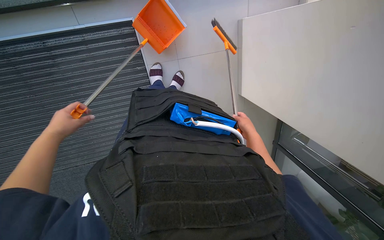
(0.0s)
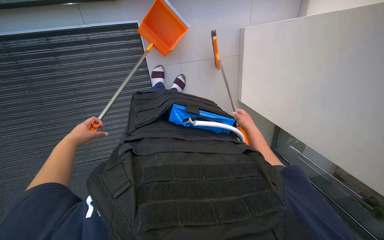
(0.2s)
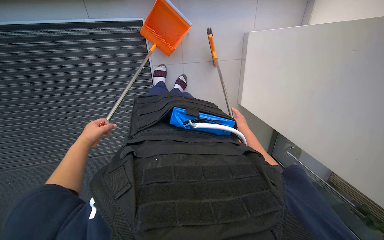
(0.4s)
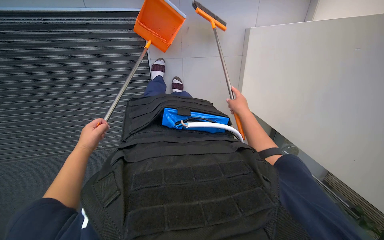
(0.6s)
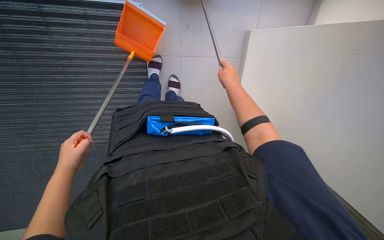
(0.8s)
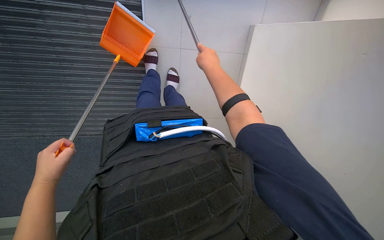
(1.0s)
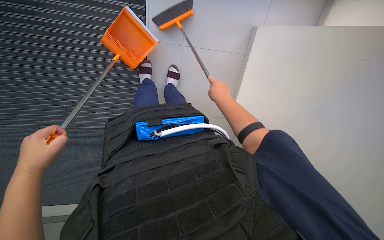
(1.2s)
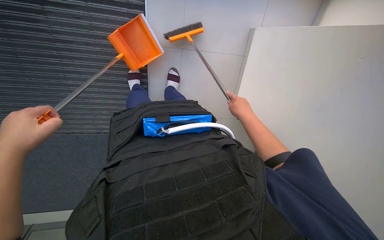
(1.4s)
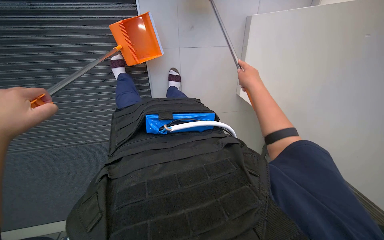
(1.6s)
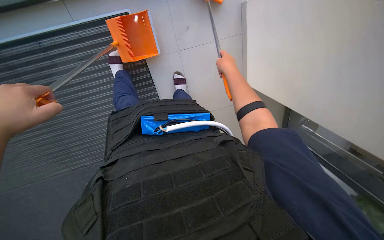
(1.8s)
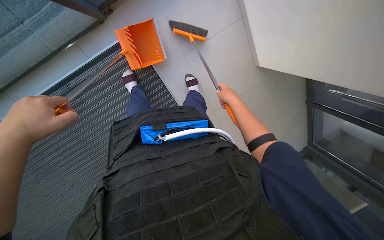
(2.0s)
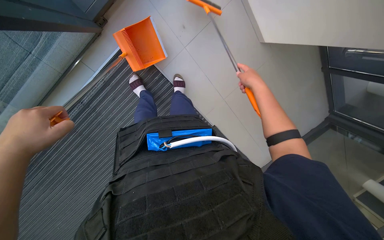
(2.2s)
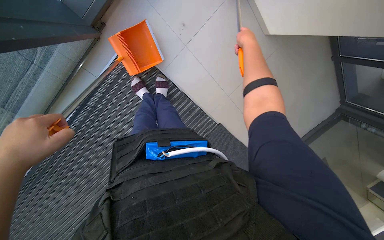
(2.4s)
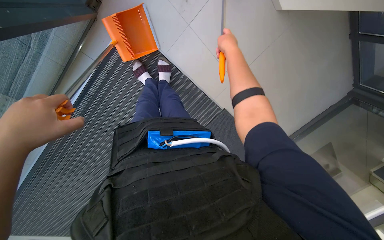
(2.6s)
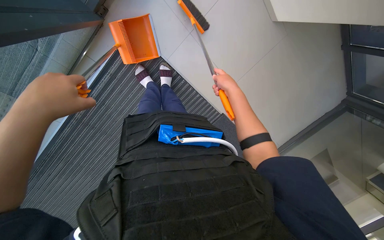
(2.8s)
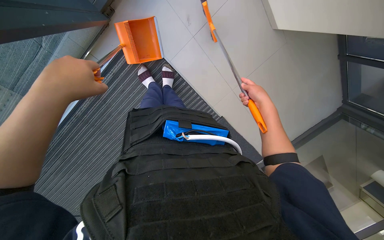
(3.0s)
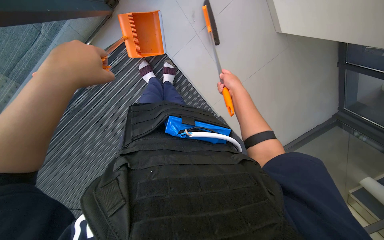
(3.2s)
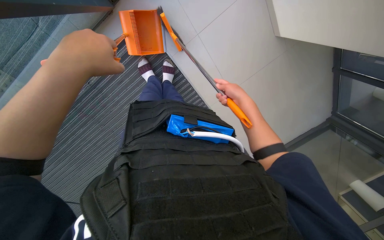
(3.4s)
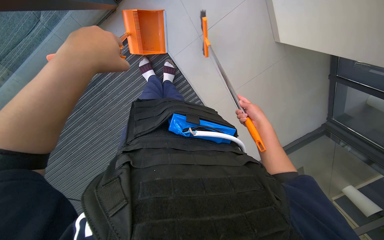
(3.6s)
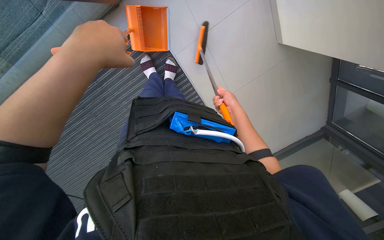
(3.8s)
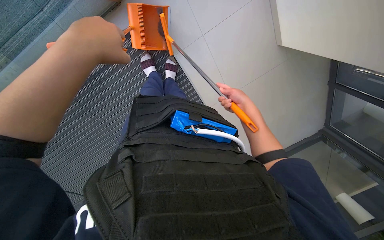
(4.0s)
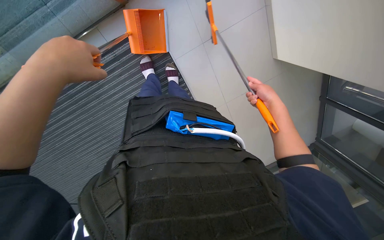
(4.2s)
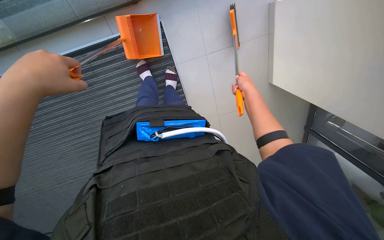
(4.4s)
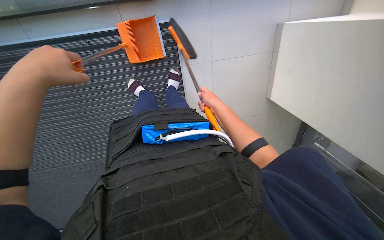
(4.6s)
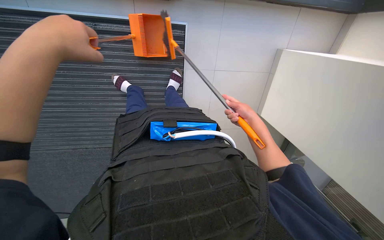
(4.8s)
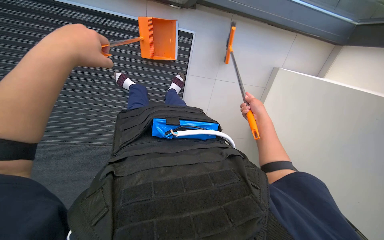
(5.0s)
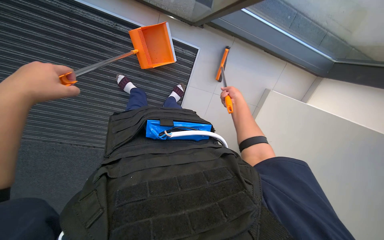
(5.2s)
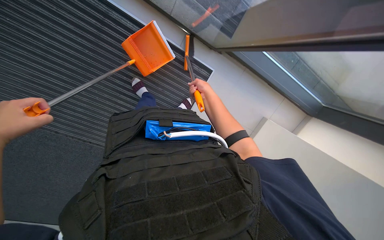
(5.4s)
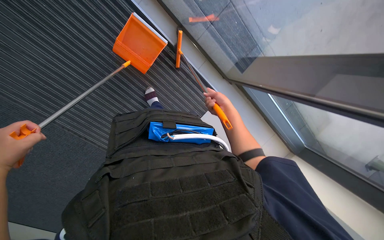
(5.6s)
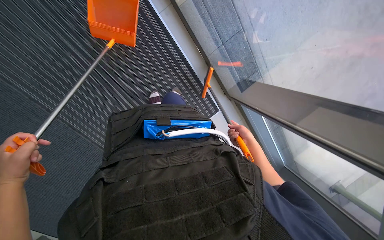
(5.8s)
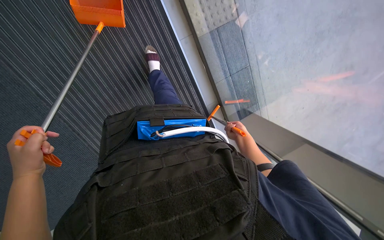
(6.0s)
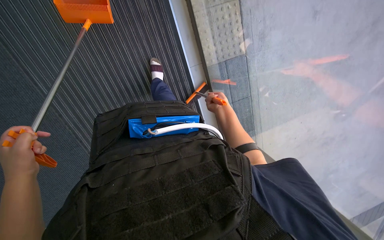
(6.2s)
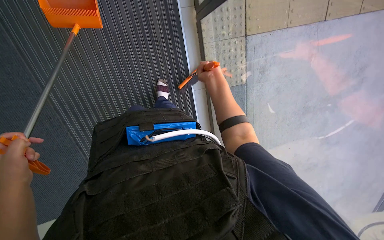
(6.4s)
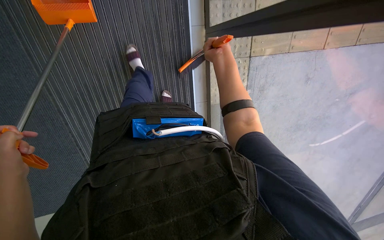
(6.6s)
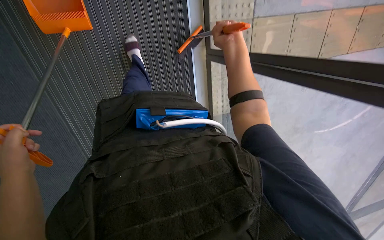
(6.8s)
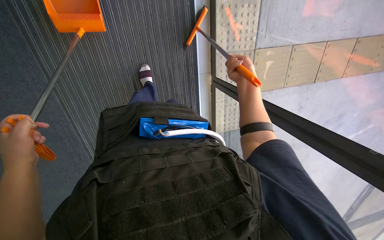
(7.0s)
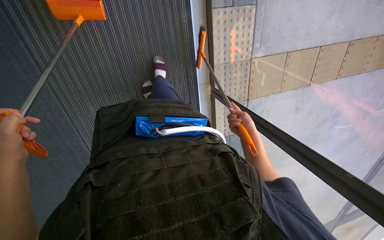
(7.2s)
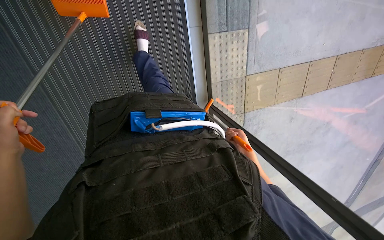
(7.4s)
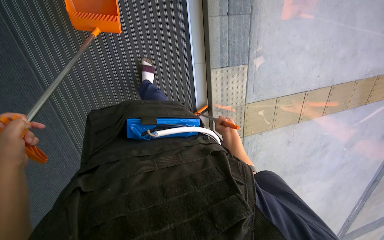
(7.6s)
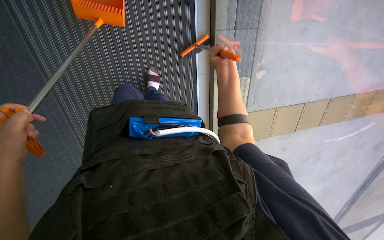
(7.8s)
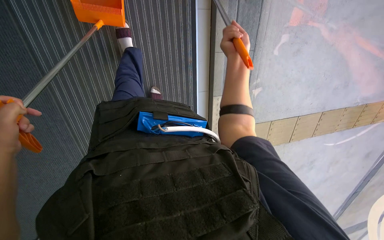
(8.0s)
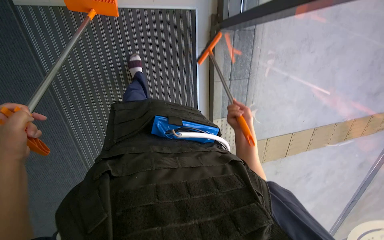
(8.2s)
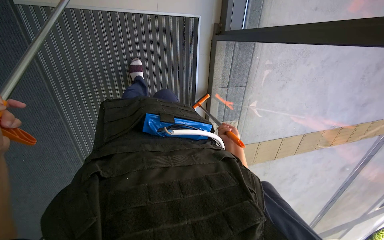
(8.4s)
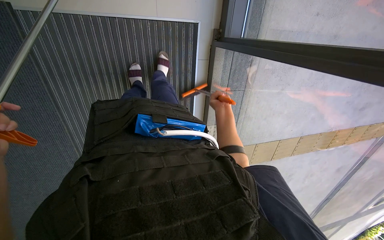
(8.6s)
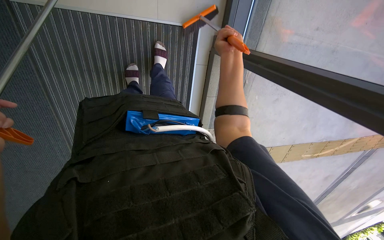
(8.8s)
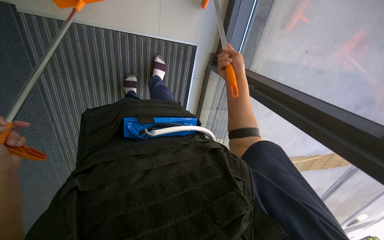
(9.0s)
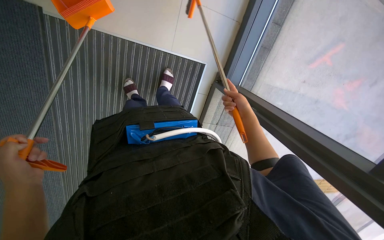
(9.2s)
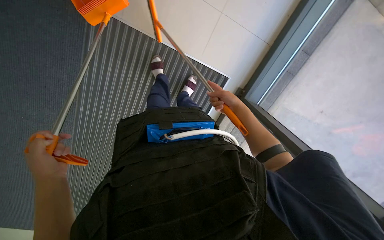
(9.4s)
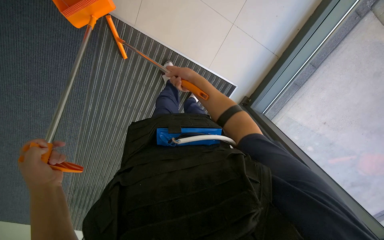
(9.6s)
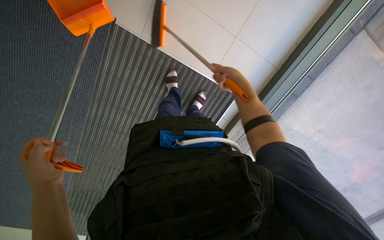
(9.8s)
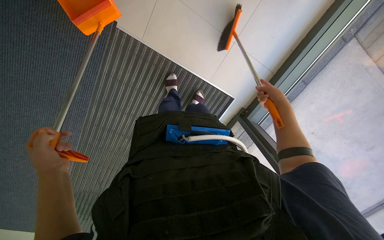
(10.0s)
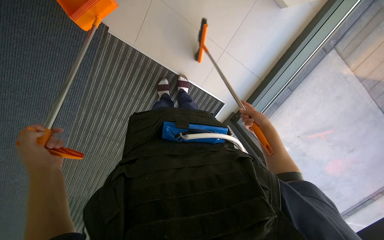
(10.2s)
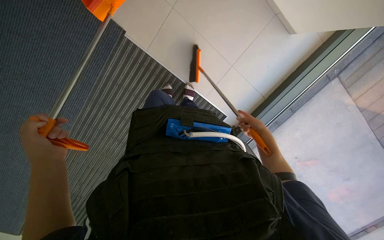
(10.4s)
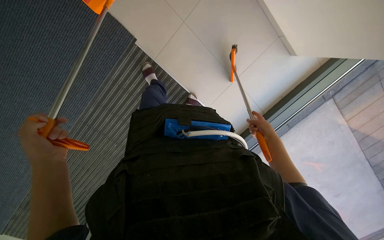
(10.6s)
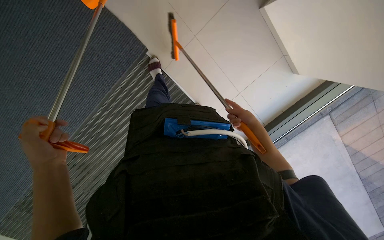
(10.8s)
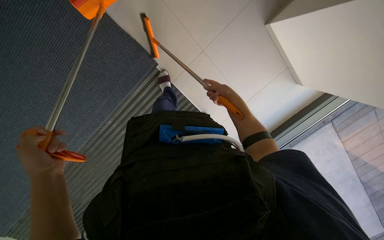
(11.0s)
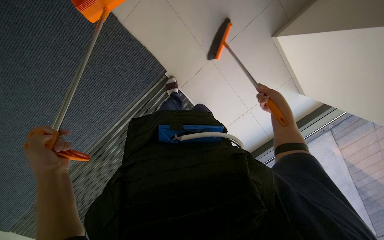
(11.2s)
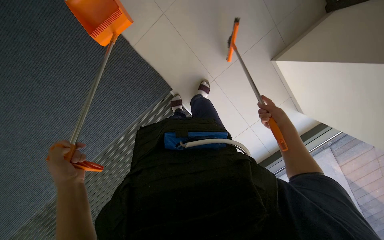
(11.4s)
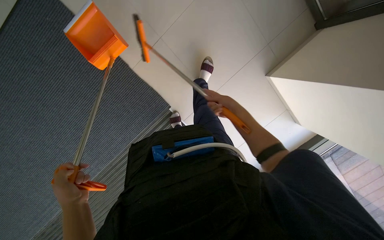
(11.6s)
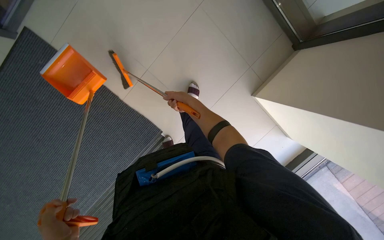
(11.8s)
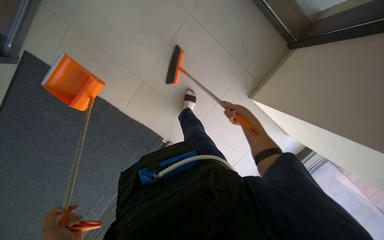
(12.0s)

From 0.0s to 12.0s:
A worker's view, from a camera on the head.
Job: sweeping floor.
The whole recording: Sweeping floor with broom and dustpan. The worker sweeps the floor with a broom and collects debris with a dustpan.
From 0.0s to 1.6s: The right hand moves up the picture and nearer to the camera, roughly 20 cm.
From 1.6s to 3.0s: The view swings about 20 degrees to the left. Everything in view rotates some 35 degrees counterclockwise.
From 3.0s to 4.4s: The right hand goes left and right, roughly 10 cm each way, reversing 3 times.
From 4.4s to 6.0s: The view pans to the right by roughly 20 degrees. The wearer looks approximately 20 degrees further upward. The scene rotates clockwise by some 55 degrees.
From 6.0s to 7.6s: The view tilts some 15 degrees upward. The right hand moves roughly 40 cm up the picture and comes back.
From 7.6s to 9.0s: The camera is carried some 50 cm. The view tips upward by roughly 10 degrees.
From 9.0s to 10.4s: The view tips upward by roughly 20 degrees. Everything in view rotates roughly 30 degrees clockwise.
From 10.4s to 12.0s: The wearer looks approximately 35 degrees further upward. The right hand goes left and right, approximately 30 cm each way, reversing 3 times.

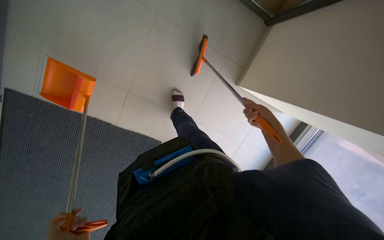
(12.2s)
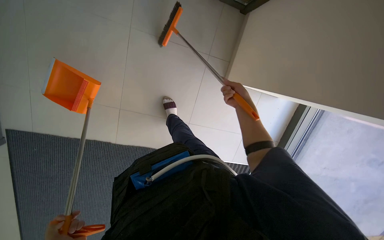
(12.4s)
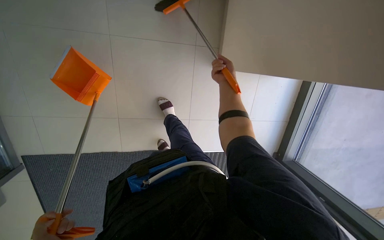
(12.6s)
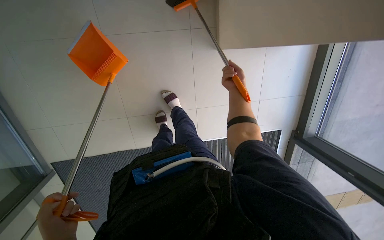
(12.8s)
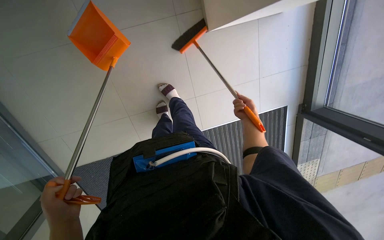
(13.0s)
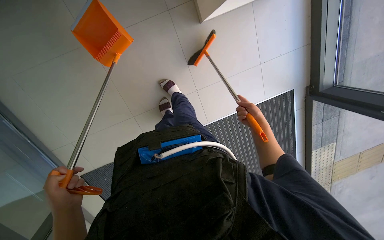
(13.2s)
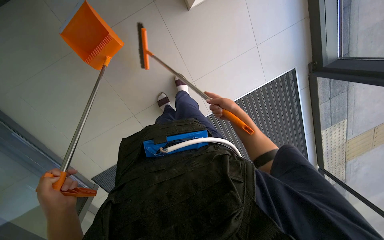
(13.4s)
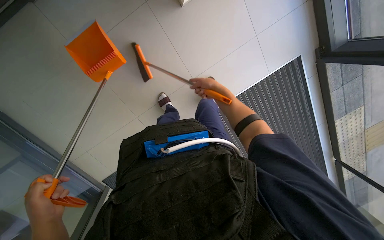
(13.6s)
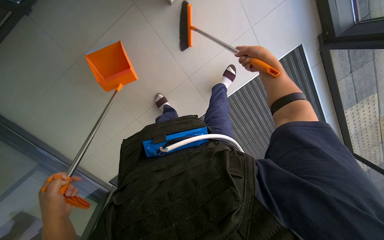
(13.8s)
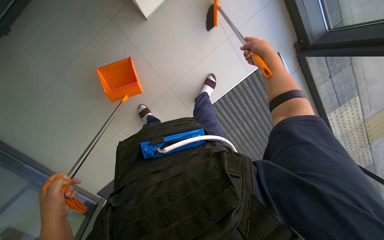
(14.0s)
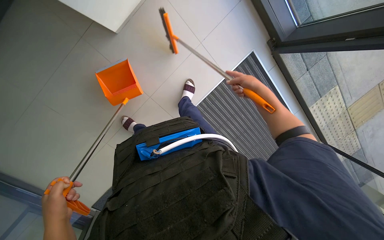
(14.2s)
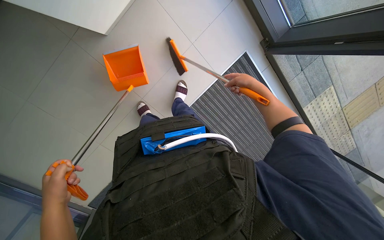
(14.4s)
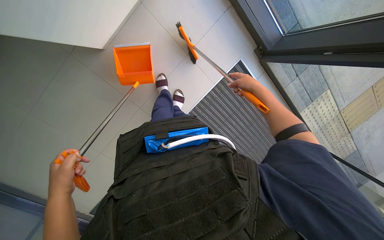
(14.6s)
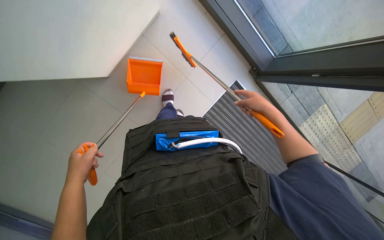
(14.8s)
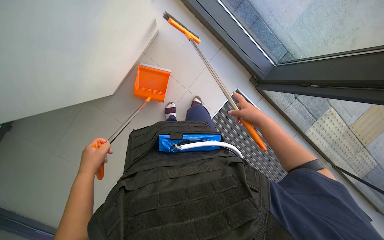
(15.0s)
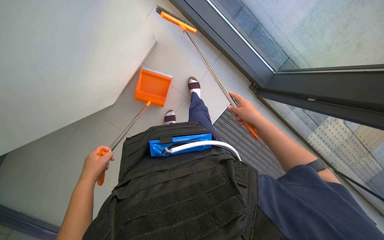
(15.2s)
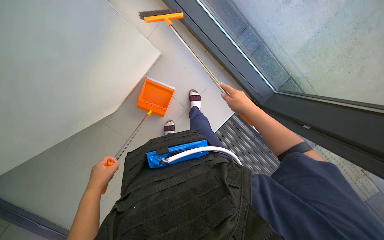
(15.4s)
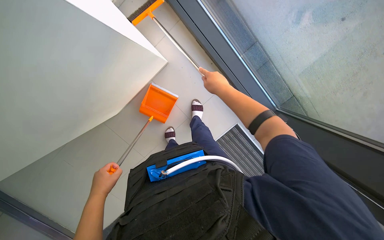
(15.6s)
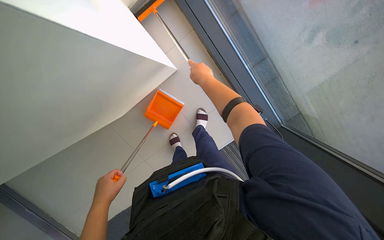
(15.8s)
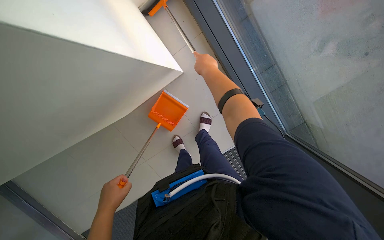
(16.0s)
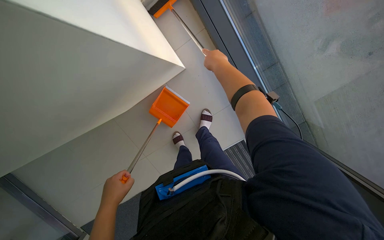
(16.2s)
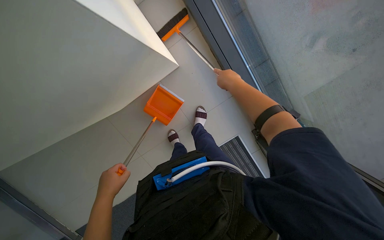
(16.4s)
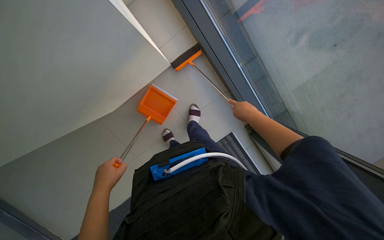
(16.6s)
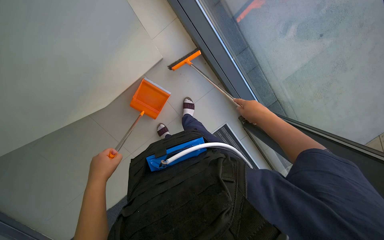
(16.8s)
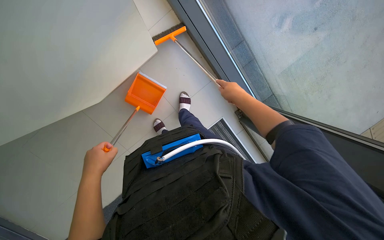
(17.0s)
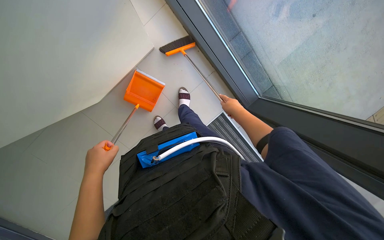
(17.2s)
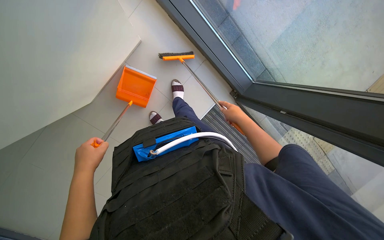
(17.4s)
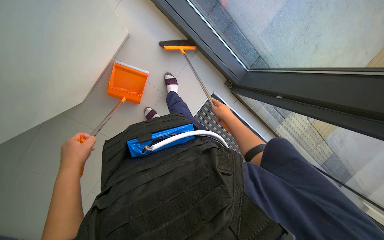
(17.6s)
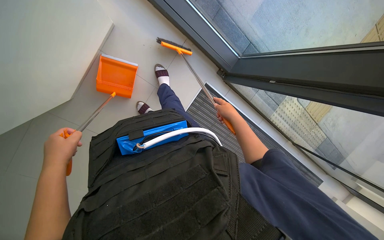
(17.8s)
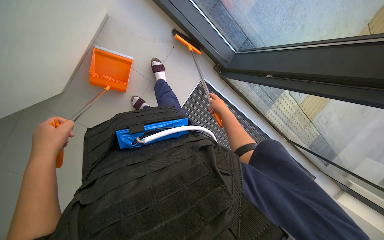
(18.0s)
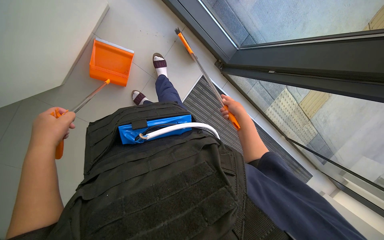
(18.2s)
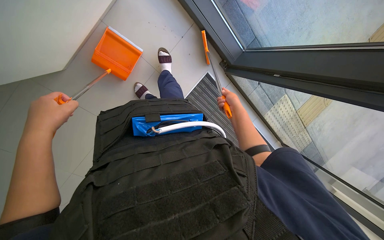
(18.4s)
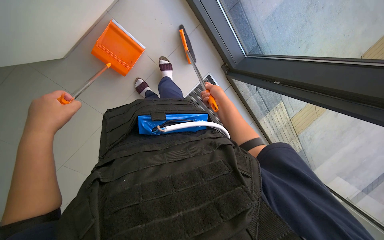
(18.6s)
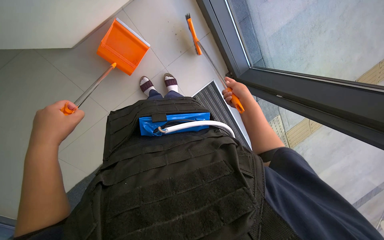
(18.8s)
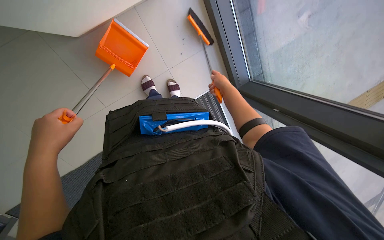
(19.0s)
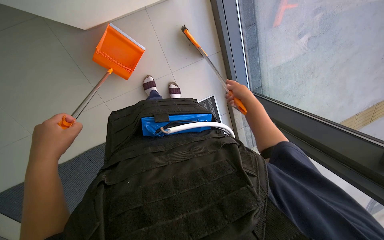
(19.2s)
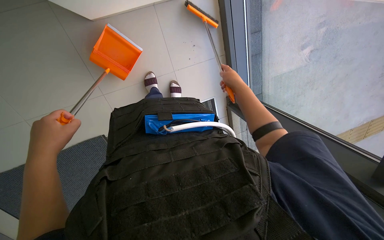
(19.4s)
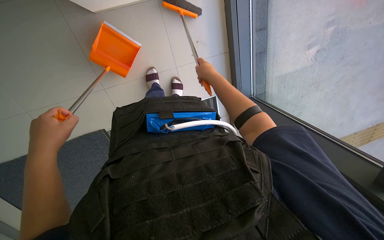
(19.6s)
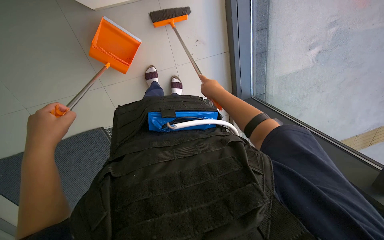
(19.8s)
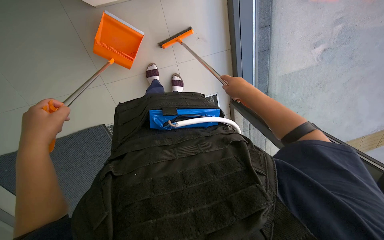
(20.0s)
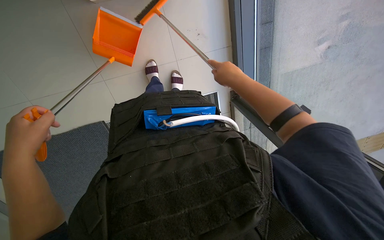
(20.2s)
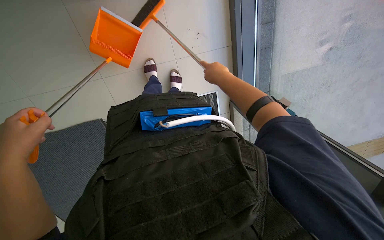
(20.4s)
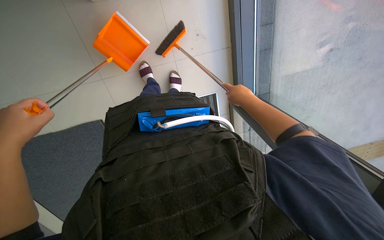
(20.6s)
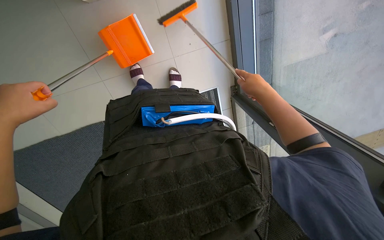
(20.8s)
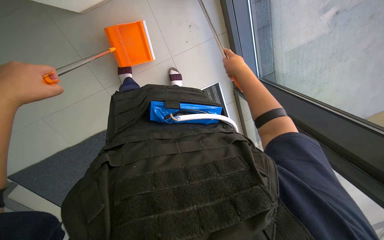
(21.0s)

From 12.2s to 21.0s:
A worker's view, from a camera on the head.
Job: sweeping floor.
The whole recording: Sweeping floor with broom and dustpan. The worker sweeps the floor with a broom and collects debris with a dustpan.
From 13.6s to 15.2s: The left hand shifts about 15 cm up the picture and farther from the camera. Meanwhile the right hand is displaced down the picture and to the right by about 20 cm.
From 16.6s to 18.0s: The right hand moves farther from the camera, approximately 15 cm.
From 18.0s to 19.6s: The scene rotates clockwise by about 35 degrees. The right hand goes approximately 20 cm to the left and up the picture.
From 19.6s to 21.0s: The right hand moves left and right over some 15 cm, changing direction 2 times.
